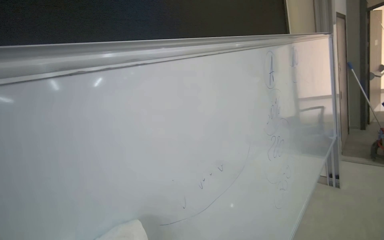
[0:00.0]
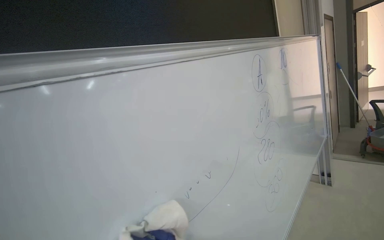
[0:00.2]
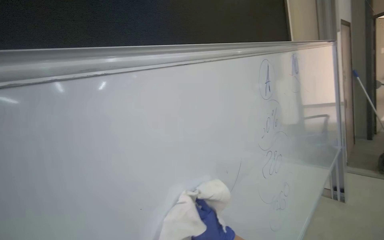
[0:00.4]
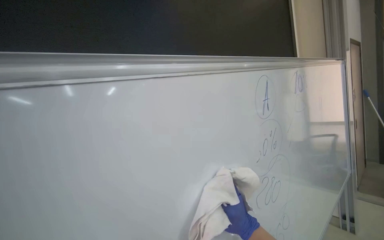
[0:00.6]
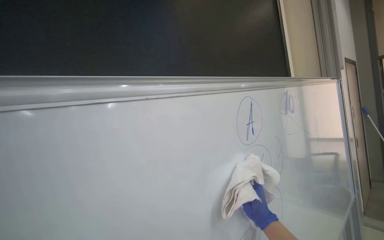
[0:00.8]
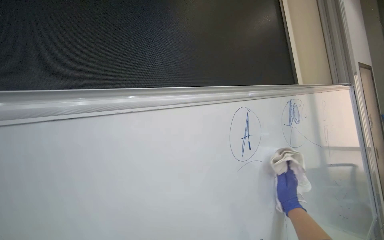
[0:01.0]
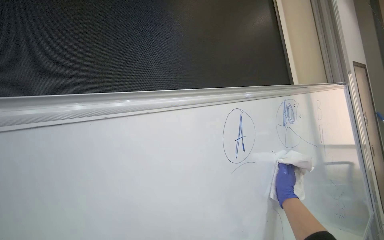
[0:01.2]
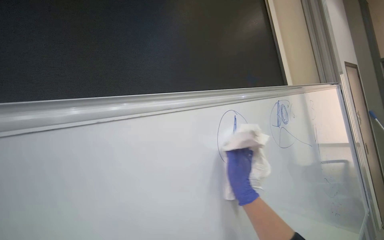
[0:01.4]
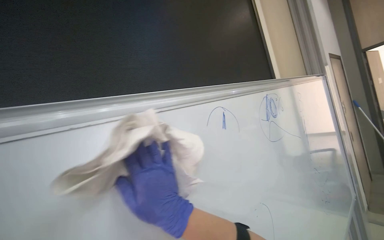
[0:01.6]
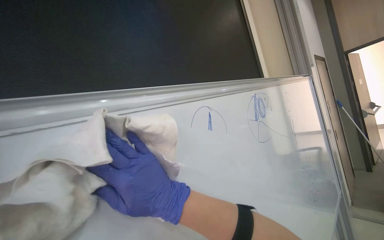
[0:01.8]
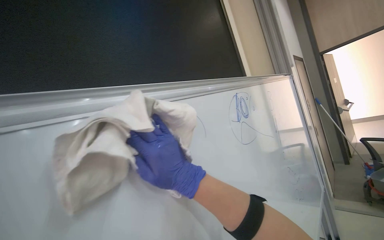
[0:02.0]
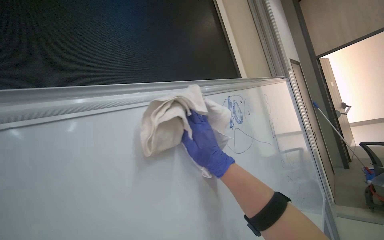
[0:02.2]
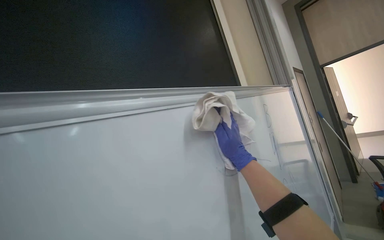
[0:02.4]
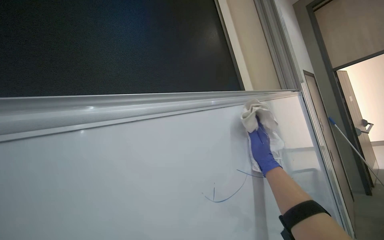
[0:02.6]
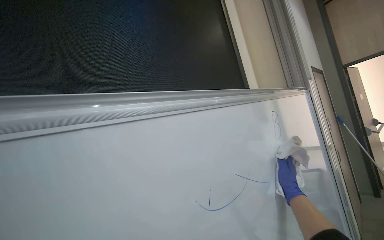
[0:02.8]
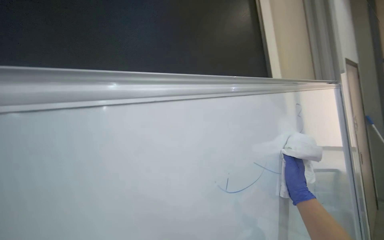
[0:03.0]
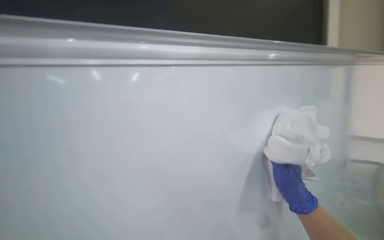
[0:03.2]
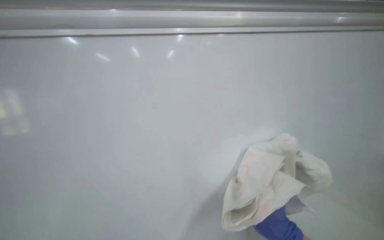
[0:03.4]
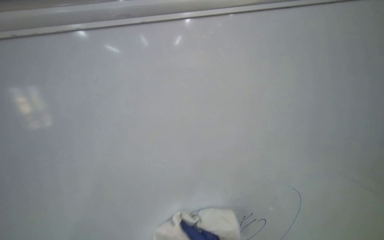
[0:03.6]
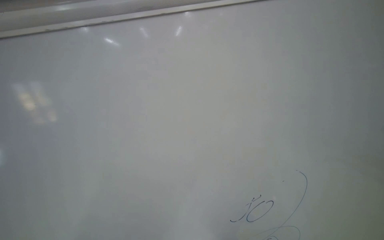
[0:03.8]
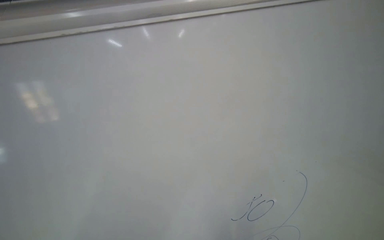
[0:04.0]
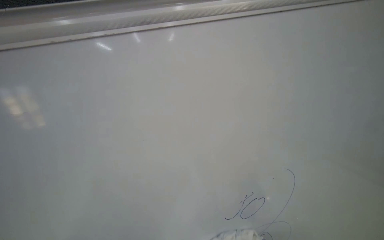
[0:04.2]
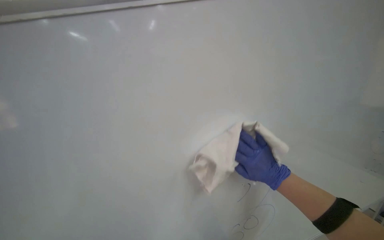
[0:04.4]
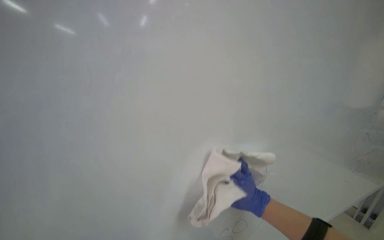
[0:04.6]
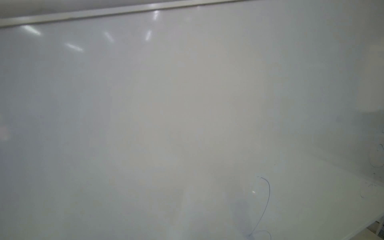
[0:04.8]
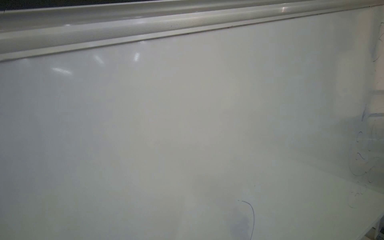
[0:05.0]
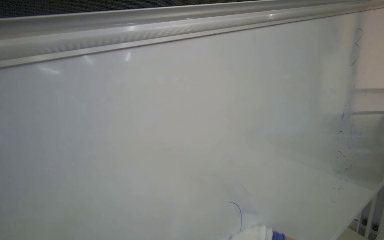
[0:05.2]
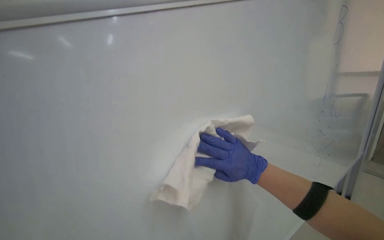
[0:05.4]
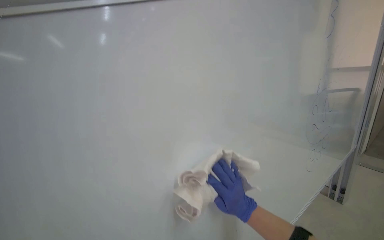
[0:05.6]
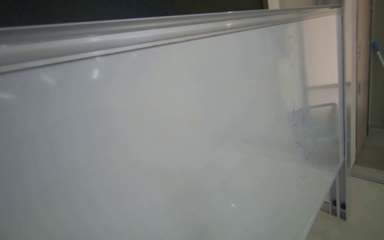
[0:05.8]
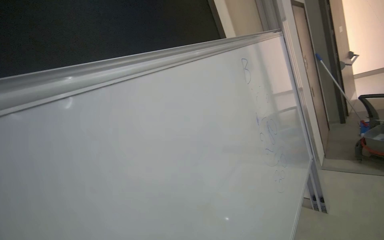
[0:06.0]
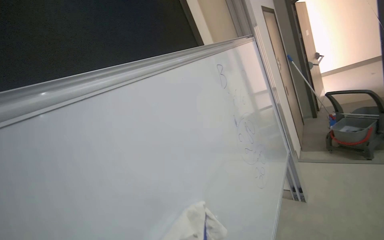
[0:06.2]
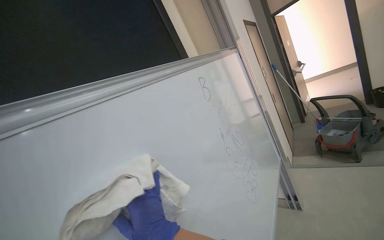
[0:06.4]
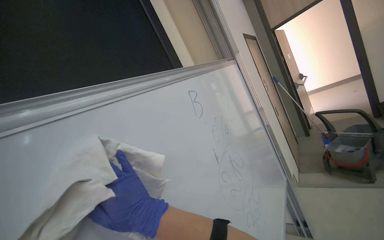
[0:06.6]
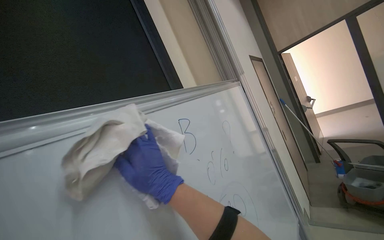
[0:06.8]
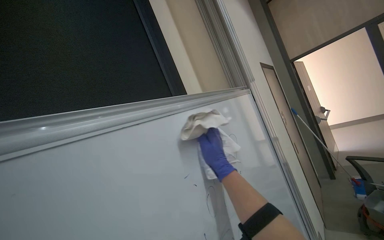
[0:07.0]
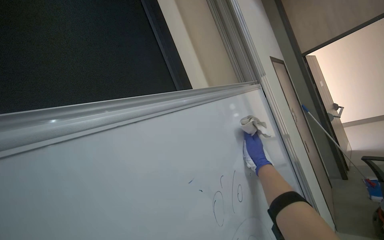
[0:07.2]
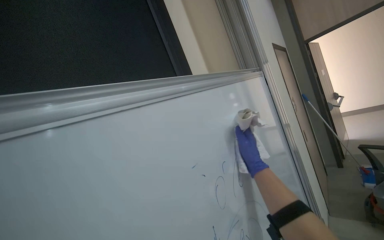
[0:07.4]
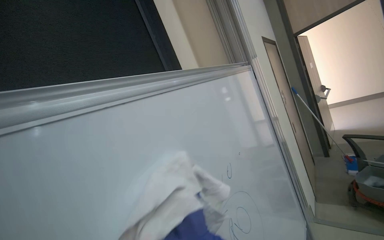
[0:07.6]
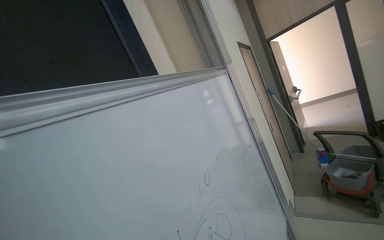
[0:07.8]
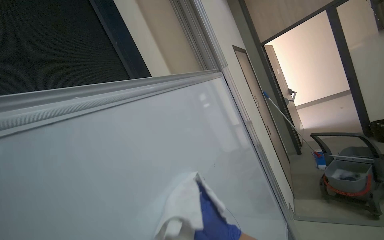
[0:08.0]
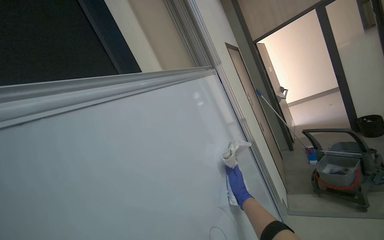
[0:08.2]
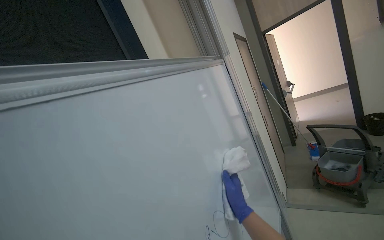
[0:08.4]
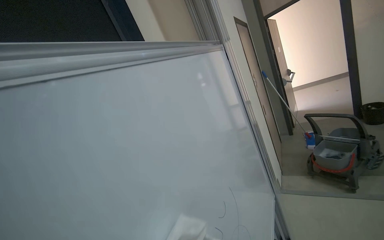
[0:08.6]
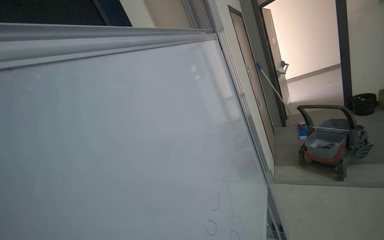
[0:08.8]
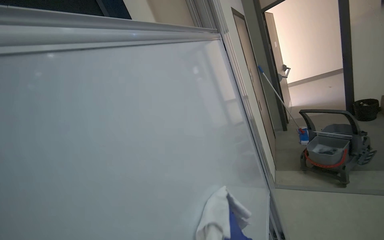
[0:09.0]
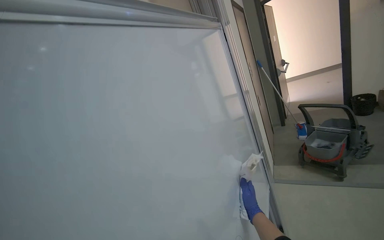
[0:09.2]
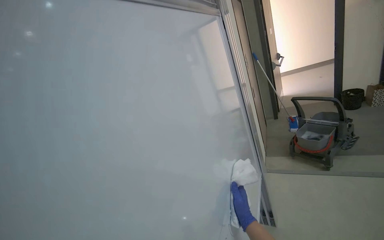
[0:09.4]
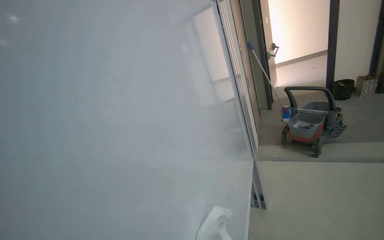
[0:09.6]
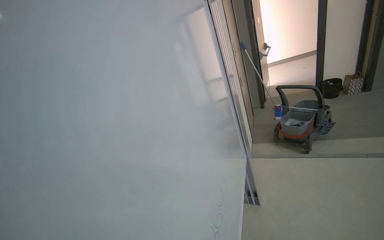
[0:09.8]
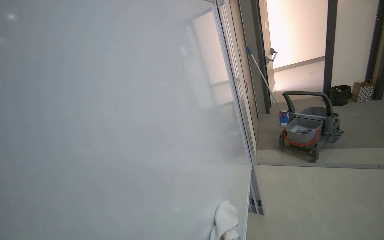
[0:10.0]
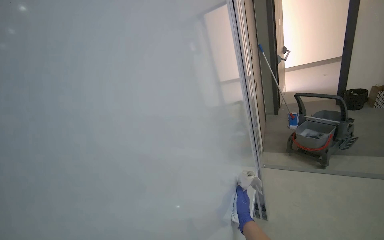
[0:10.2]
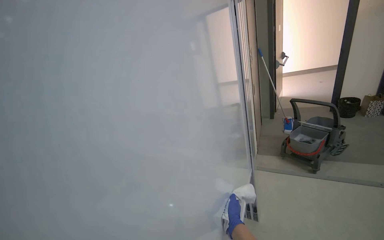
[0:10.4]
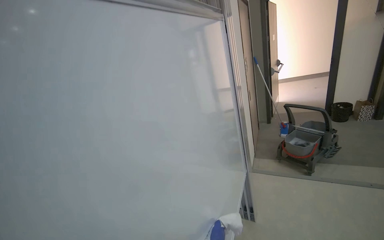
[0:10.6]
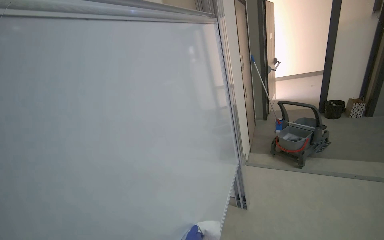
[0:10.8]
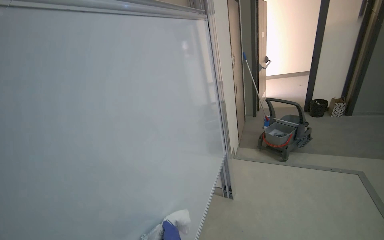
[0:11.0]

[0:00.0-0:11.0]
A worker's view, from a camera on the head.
Job: wiping surfaces.
The whole recording: Wiping whiteboard clean. The worker wipes the whiteboard clean with a cloth.
0:00.0 to 0:01.6: The view tilts roughly 10 degrees upward.
0:01.6 to 0:03.2: The right hand is displaced to the right and farther from the camera by approximately 60 cm.
0:06.2 to 0:07.8: The wearer moves approximately 50 cm.

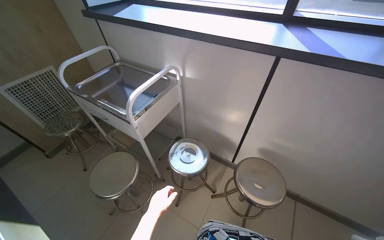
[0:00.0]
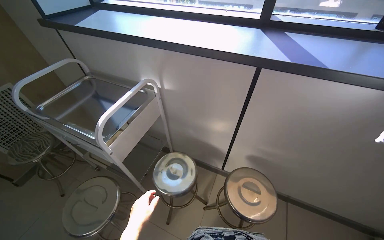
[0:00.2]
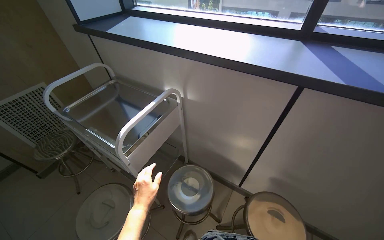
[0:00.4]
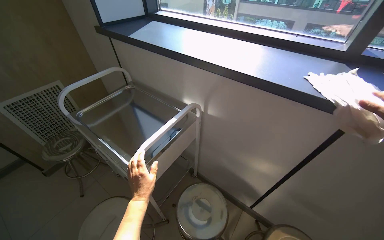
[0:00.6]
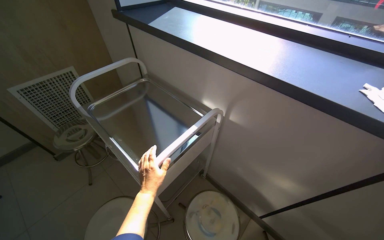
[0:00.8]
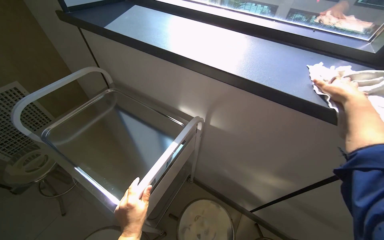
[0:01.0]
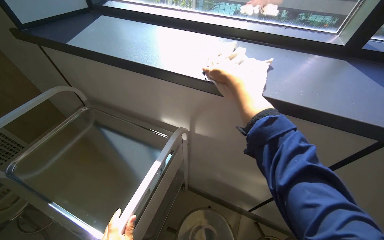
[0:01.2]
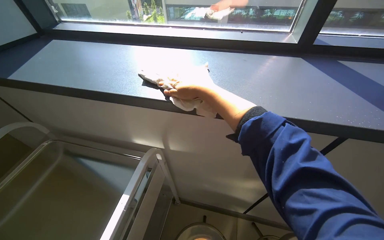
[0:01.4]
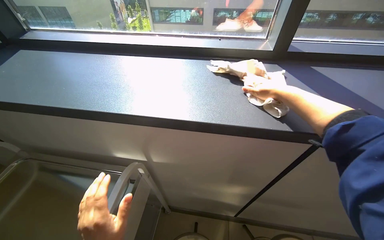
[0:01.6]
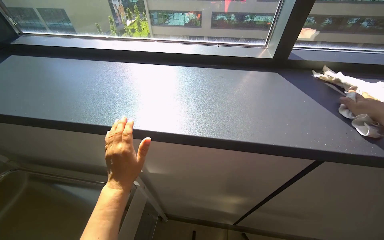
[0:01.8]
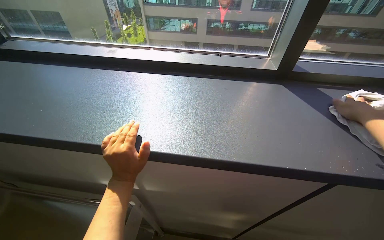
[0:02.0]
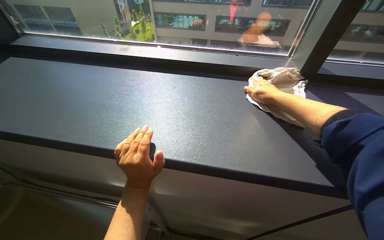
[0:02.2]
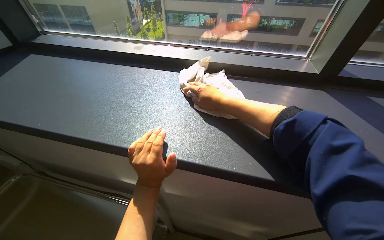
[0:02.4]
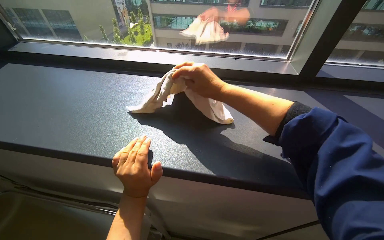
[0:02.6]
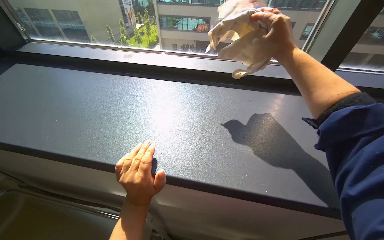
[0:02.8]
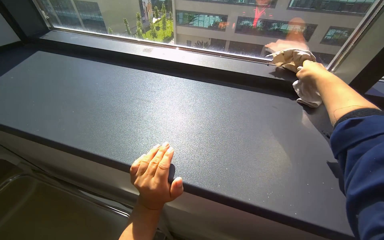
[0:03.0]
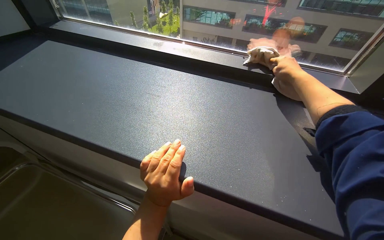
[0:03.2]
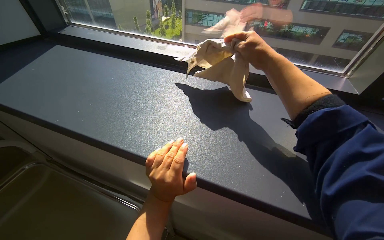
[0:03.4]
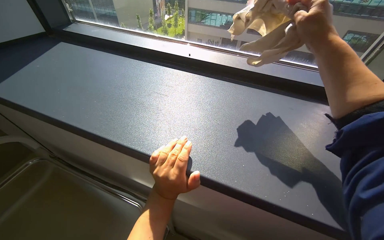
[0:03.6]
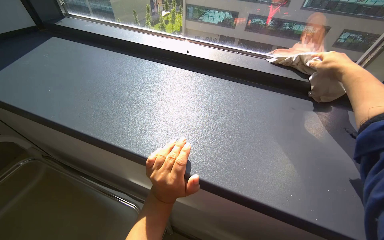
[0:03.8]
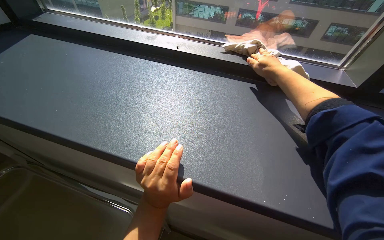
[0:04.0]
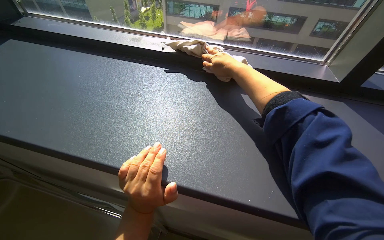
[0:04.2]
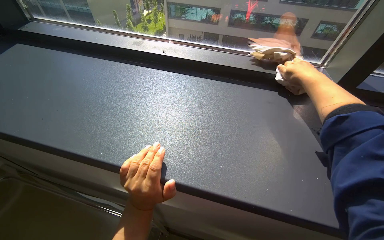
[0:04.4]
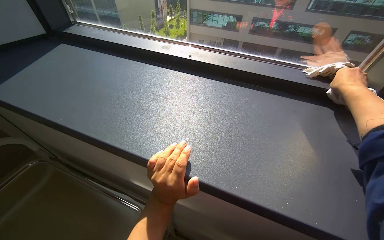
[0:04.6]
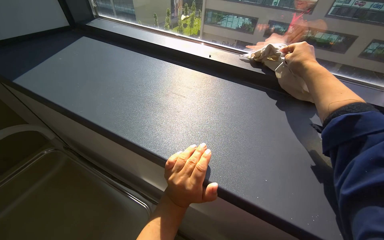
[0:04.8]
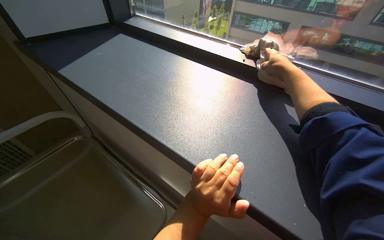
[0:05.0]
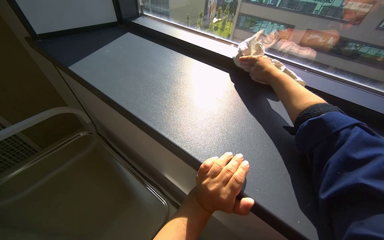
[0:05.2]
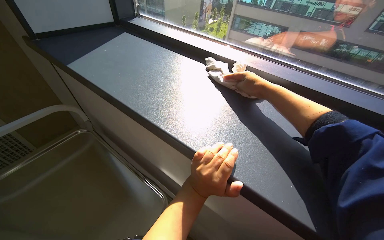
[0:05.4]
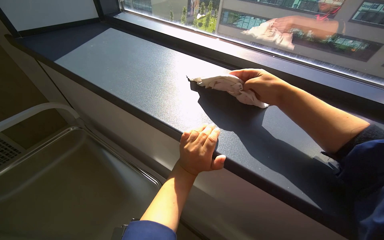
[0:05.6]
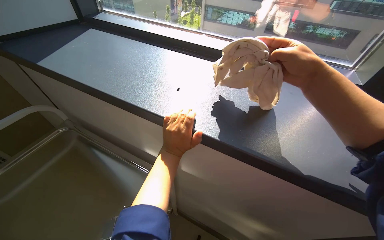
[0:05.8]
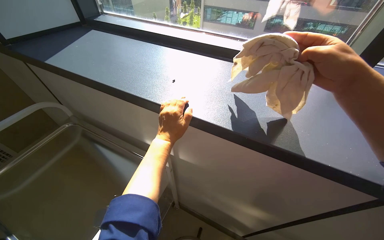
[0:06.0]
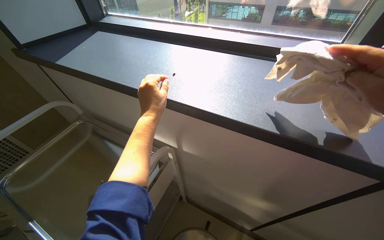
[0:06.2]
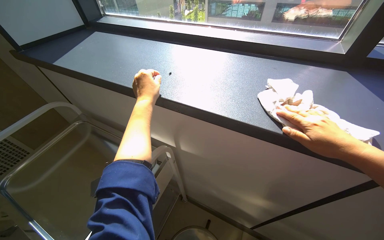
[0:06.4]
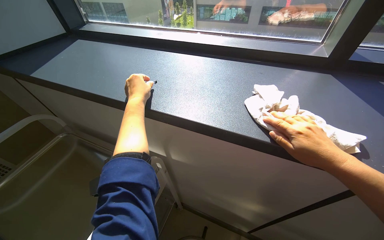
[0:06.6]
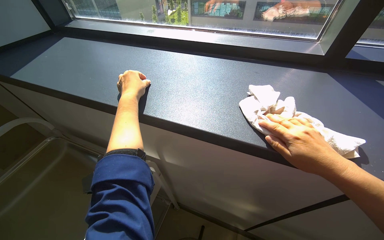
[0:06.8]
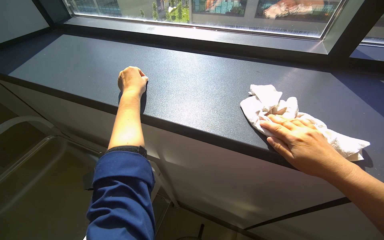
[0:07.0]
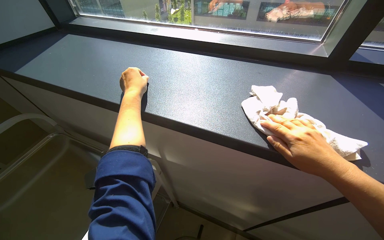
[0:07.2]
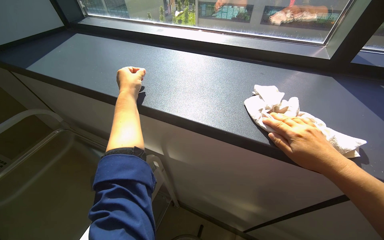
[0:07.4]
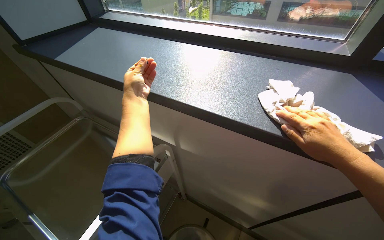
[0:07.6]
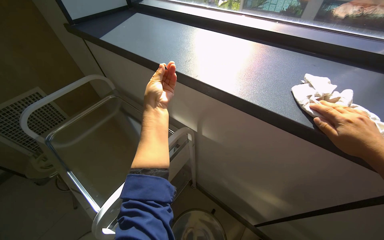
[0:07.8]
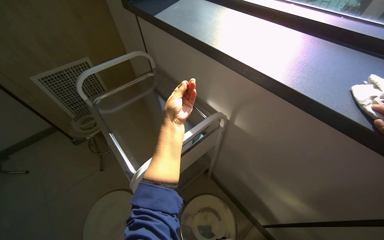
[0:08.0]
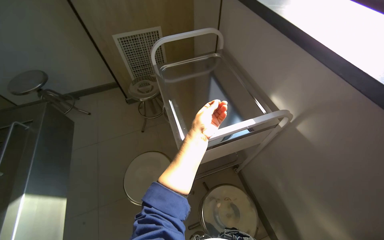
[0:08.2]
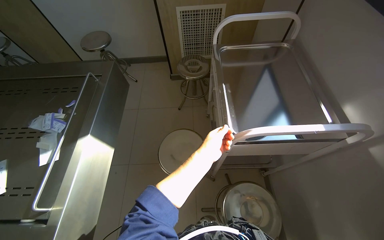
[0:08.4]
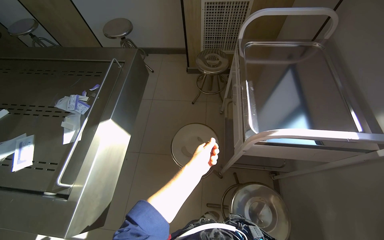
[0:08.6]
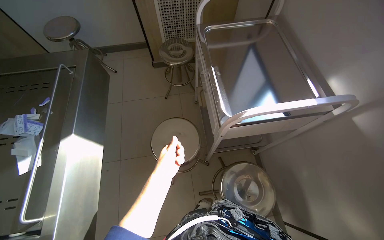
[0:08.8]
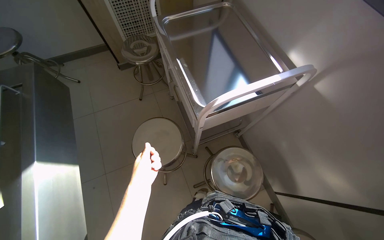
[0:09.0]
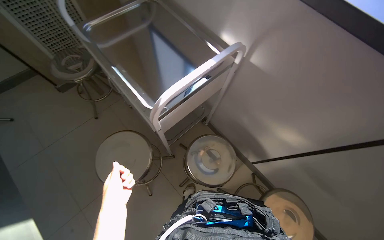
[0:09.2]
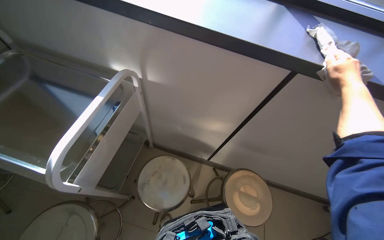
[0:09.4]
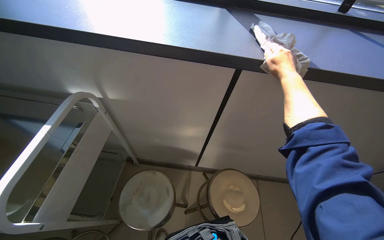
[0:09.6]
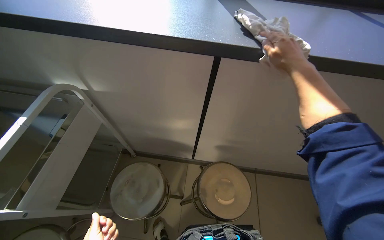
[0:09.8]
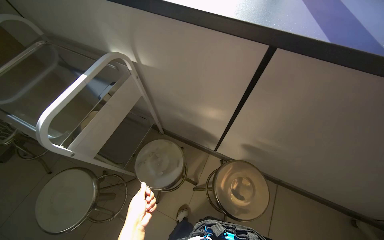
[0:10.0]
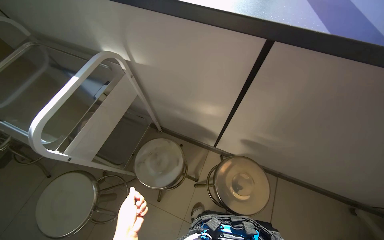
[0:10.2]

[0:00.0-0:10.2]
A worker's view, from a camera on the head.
Job: wiping surfaces.
The whole recording: Wiping laboratory counter. The worker wipes the long laboratory counter with a cloth, moving items to clean underneath them.
0:00.0 to 0:01.4: The wearer moves about 50 cm.
0:03.0 to 0:04.4: The right hand swings left and right, roughly 30 cm each way, with 3 reversals.
0:04.4 to 0:05.8: The right hand heads nearer to the camera, covering some 10 cm, and reaches roughly 10 cm to the right, then returns.
0:07.2 to 0:08.8: The head rotates about 60 degrees to the left. The view tips downward by some 20 degrees.
0:08.8 to 0:10.2: The wearer looks about 35 degrees further to the right.
